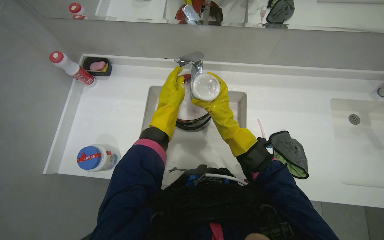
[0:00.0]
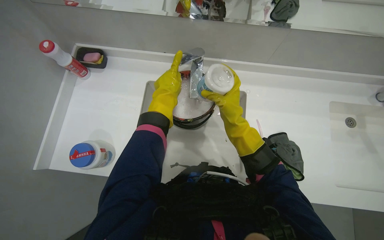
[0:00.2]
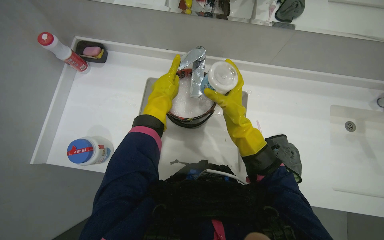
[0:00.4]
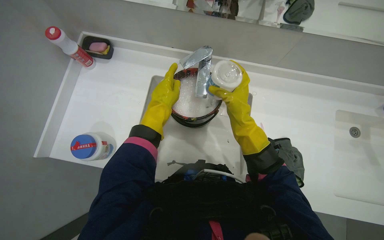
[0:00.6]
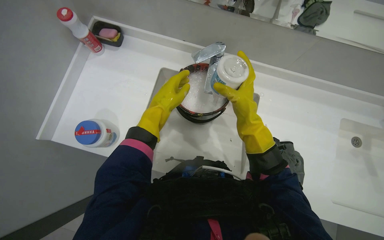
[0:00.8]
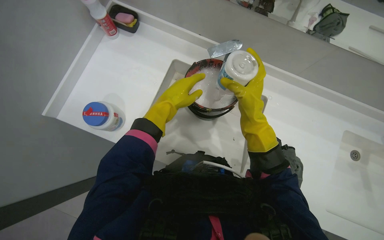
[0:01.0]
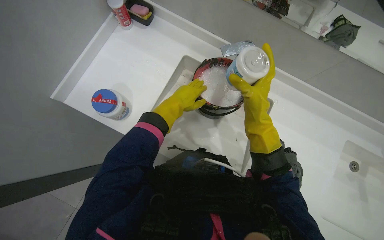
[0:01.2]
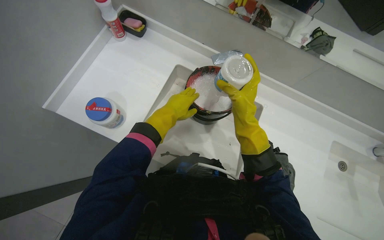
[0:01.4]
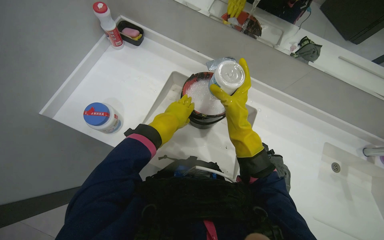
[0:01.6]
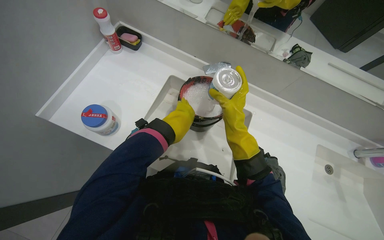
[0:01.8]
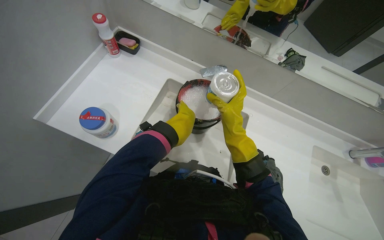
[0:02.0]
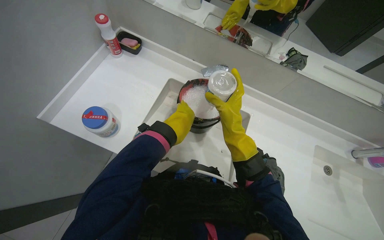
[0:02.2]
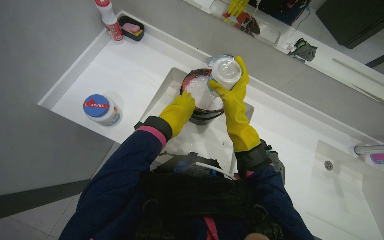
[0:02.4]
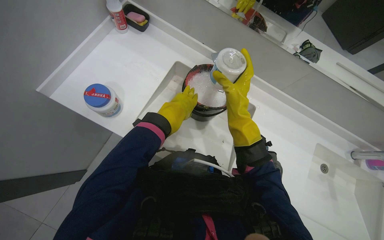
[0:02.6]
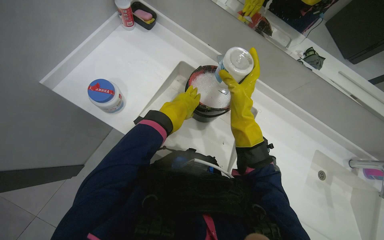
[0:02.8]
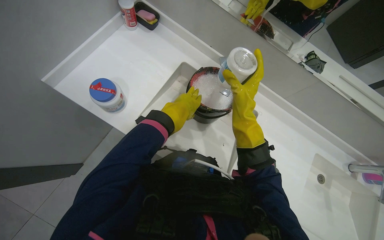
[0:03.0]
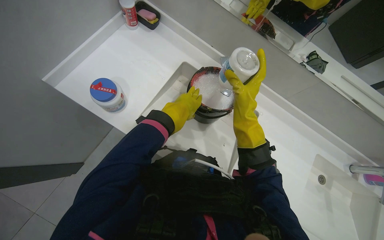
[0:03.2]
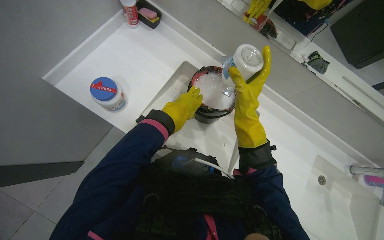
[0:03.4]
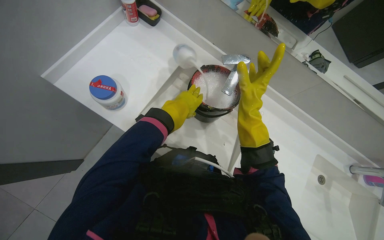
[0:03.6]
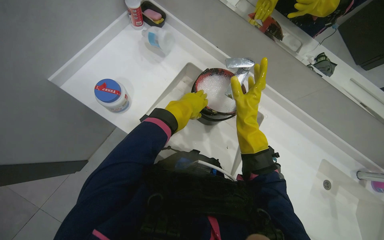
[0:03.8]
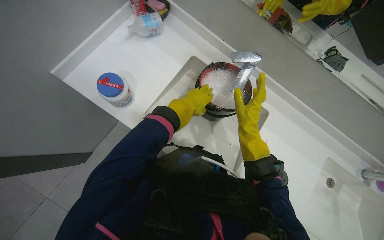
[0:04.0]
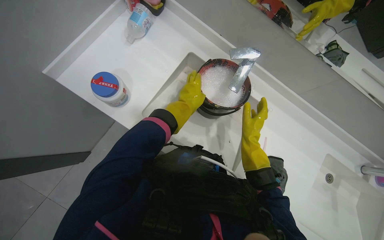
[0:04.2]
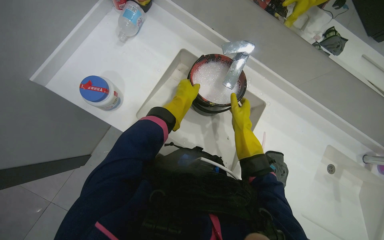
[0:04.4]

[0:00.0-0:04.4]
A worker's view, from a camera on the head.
Job: preparing cleaning supplies.
The whole recording: Preparing cleaning solution in bucket. The worker fills a bucket with water and adds cleaning solution.
0:01.4 to 0:03.0: The left hand reaches some 15 cm farther from the camera, then returns.
0:03.0 to 0:04.4: The right hand shifts roughly 15 cm farther from the camera.

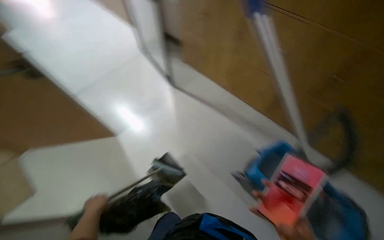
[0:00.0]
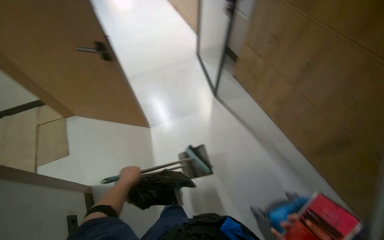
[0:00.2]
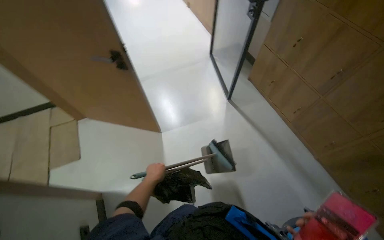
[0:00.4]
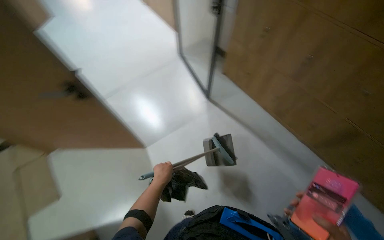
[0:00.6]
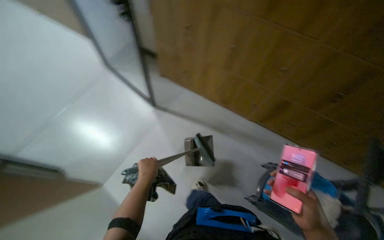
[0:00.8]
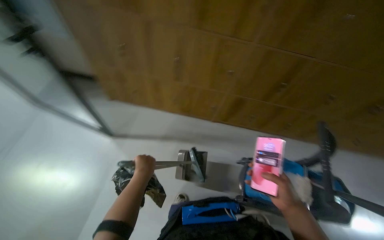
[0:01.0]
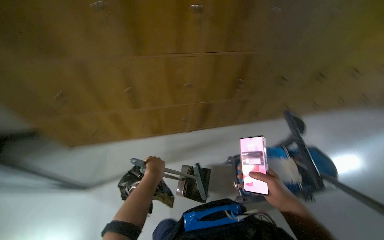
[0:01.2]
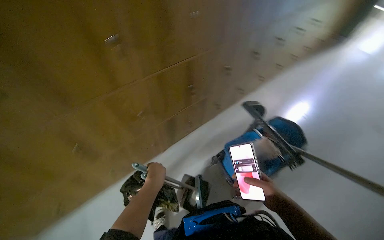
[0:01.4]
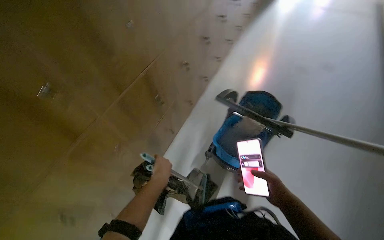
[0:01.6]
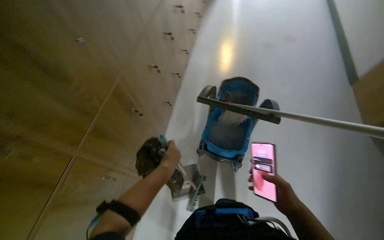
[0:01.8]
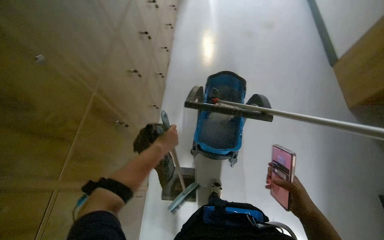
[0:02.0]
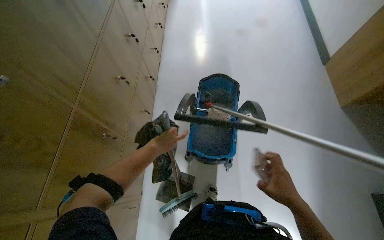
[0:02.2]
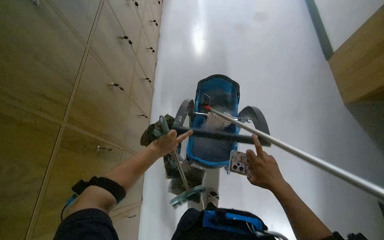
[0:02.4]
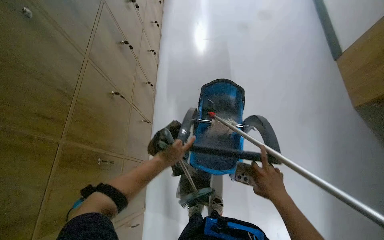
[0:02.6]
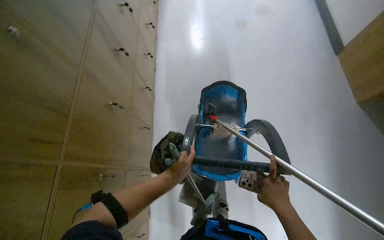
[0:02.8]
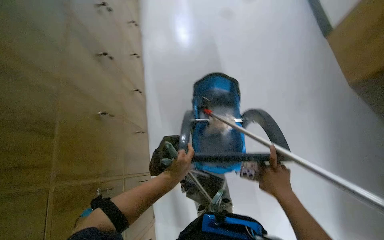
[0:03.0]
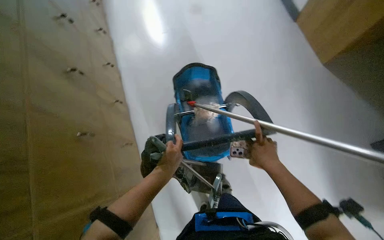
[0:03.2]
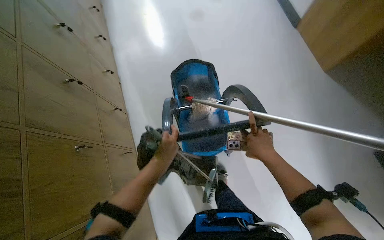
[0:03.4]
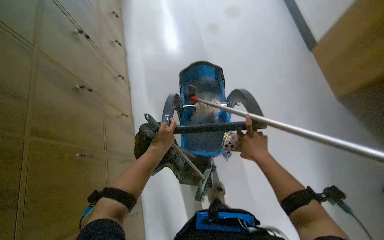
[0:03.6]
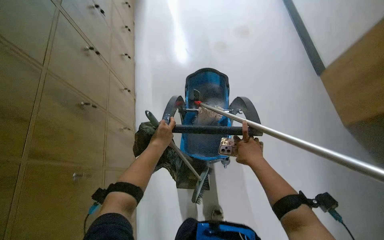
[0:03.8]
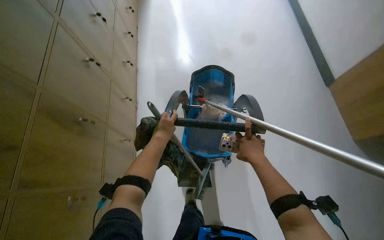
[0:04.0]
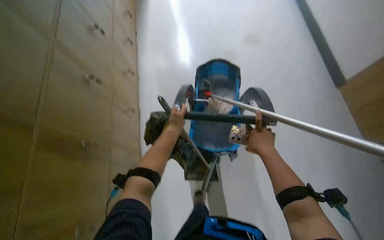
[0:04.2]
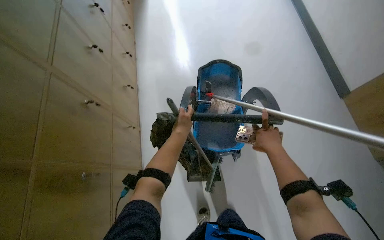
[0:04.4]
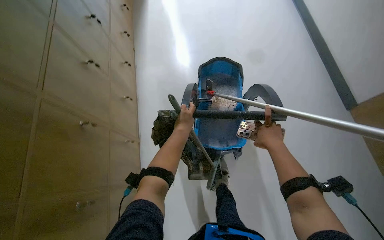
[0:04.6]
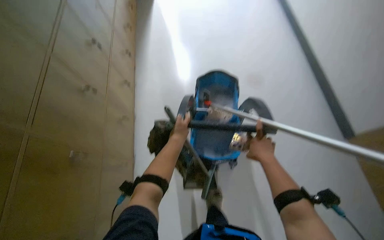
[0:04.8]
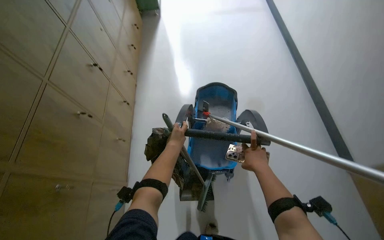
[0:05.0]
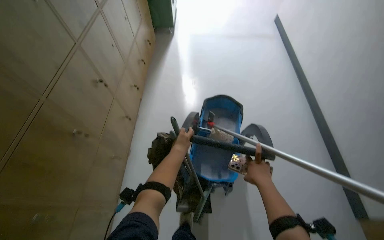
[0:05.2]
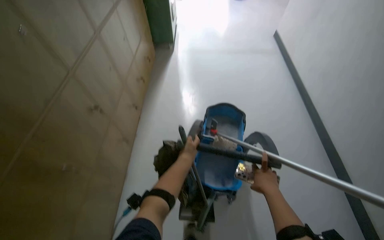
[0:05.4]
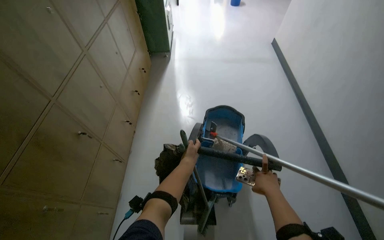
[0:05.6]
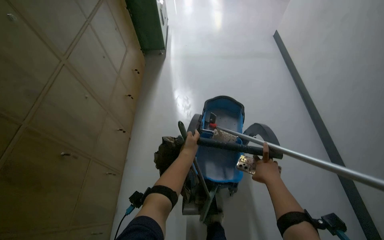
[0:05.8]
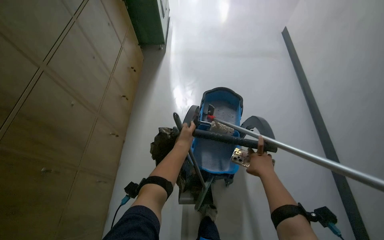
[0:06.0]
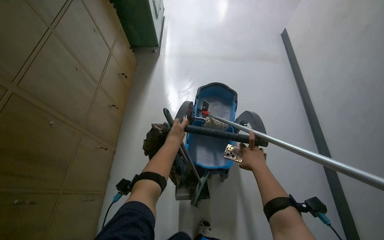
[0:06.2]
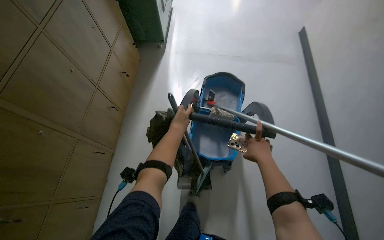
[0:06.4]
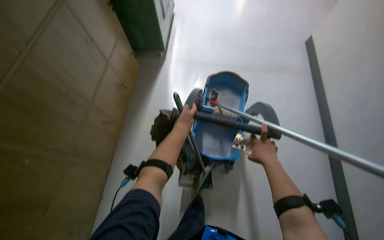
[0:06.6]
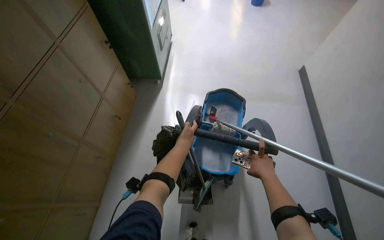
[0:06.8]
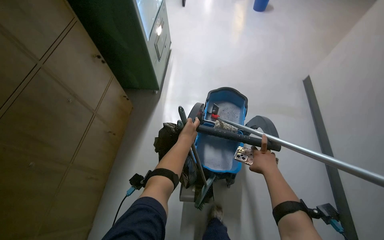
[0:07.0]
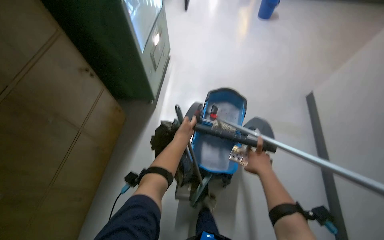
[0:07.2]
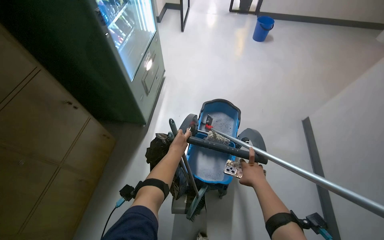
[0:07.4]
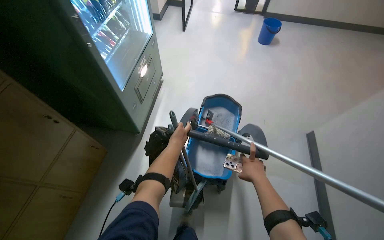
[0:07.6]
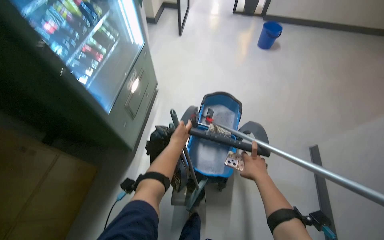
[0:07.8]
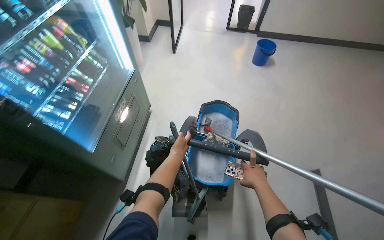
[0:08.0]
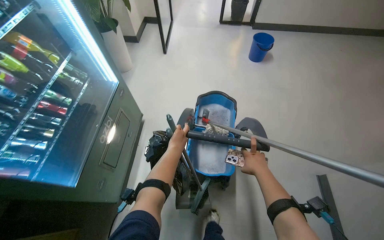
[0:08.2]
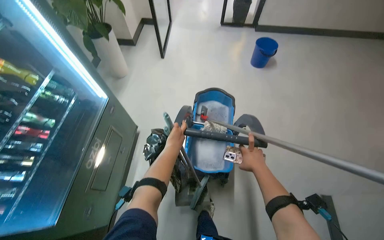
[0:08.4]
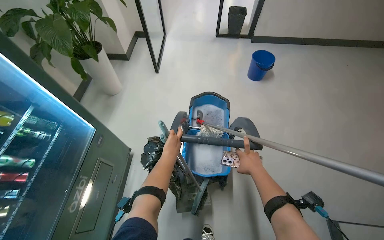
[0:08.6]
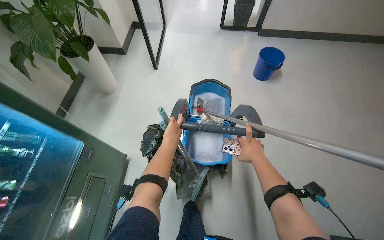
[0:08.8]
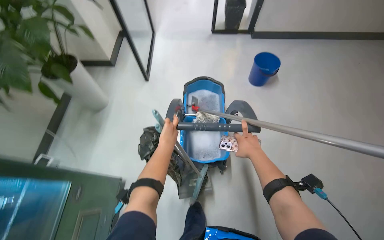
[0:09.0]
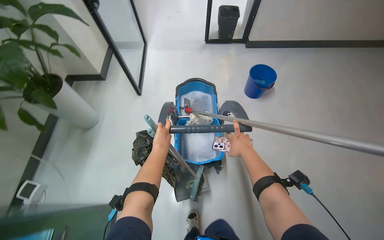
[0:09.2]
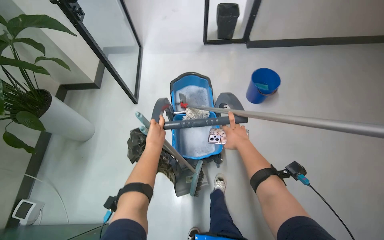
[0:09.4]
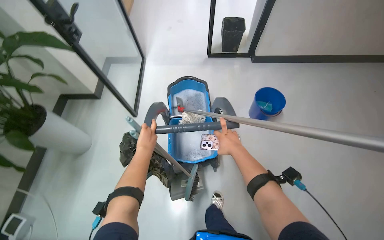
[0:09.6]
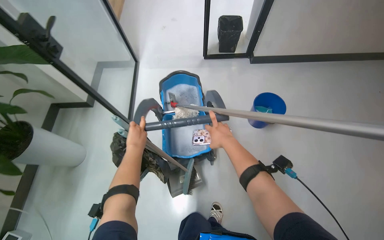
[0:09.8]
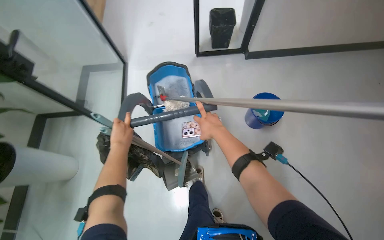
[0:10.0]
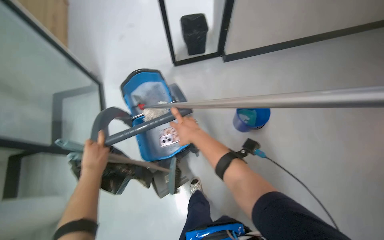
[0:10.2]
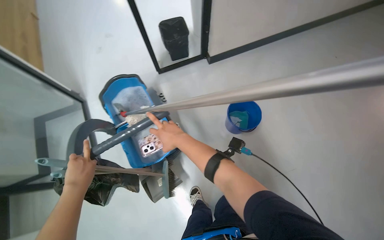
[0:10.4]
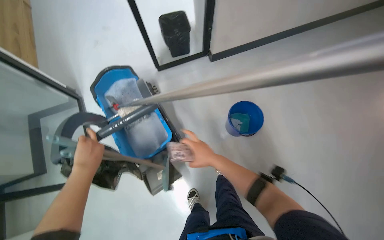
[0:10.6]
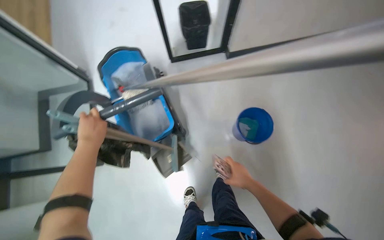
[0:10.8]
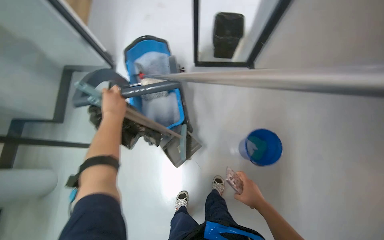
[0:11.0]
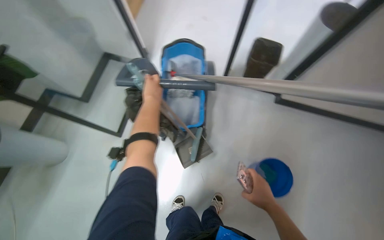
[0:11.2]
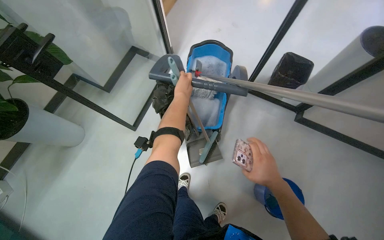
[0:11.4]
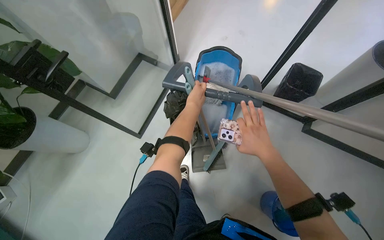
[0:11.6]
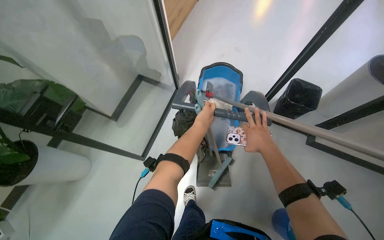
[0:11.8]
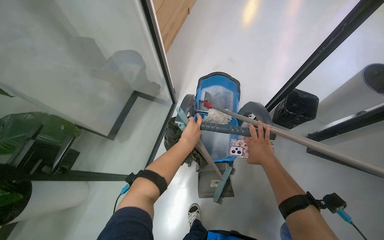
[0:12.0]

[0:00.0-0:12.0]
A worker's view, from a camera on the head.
Job: preparing cleaning supplies.
The whole recording: Transporting cleaning cart. The worker pushes a cleaning cart through the office space.
0:00.0 to 0:01.6: The wearer's head swings about 45 degrees to the right.
0:01.6 to 0:03.0: The wearer moves about 50 cm. The head rotates about 35 degrees to the right.
0:03.0 to 0:04.4: The left hand goes about 10 cm up the picture.
0:06.0 to 0:07.6: The hands are busy where they are.
0:09.0 to 0:10.4: The head travels roughly 80 cm. The head turns to the right by some 20 degrees.

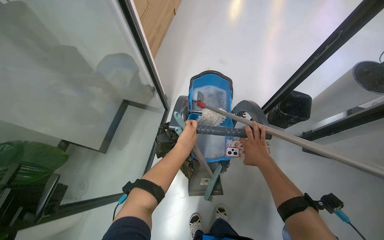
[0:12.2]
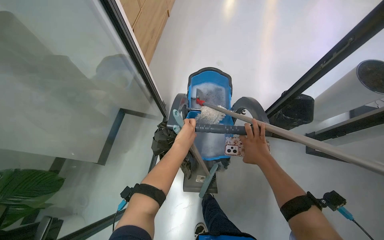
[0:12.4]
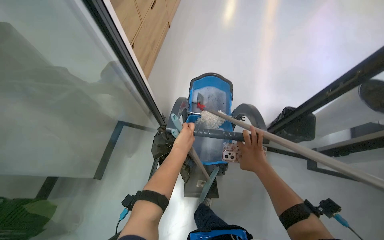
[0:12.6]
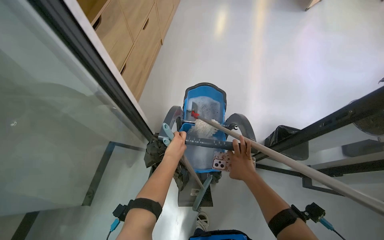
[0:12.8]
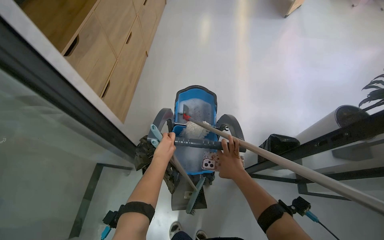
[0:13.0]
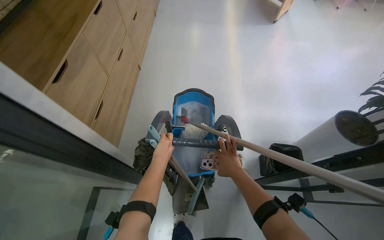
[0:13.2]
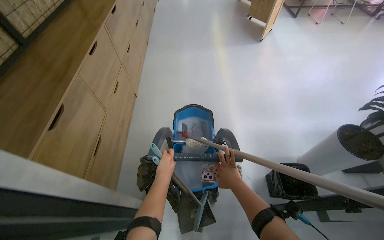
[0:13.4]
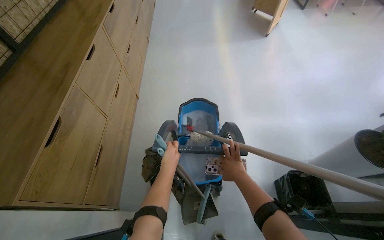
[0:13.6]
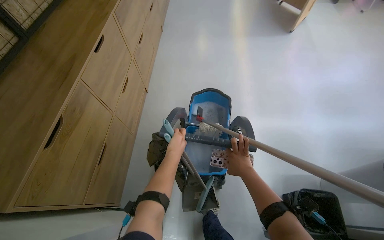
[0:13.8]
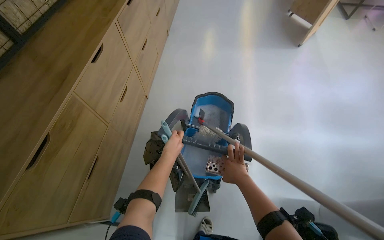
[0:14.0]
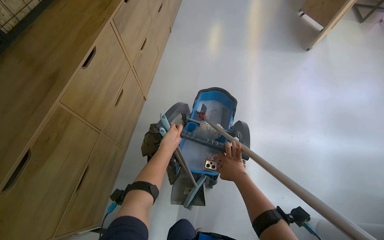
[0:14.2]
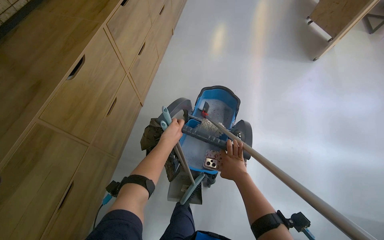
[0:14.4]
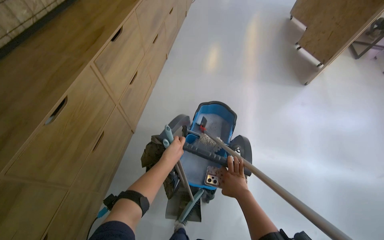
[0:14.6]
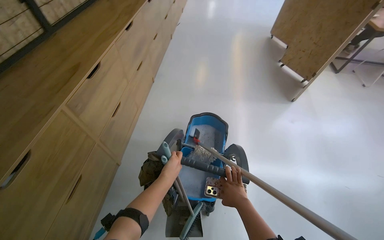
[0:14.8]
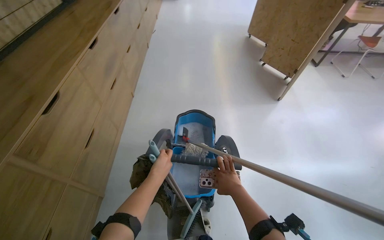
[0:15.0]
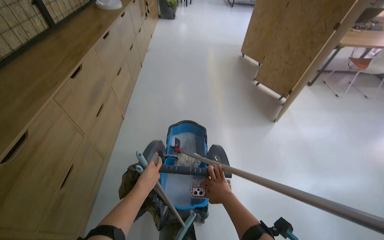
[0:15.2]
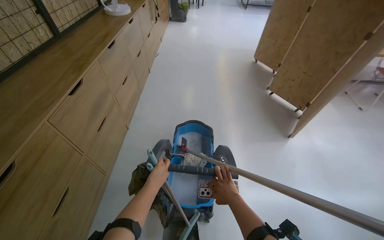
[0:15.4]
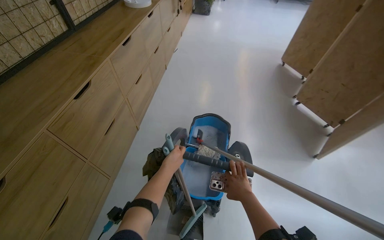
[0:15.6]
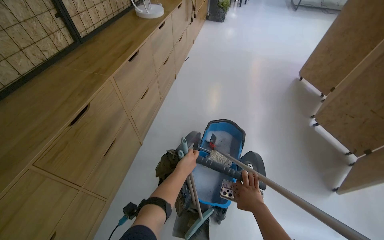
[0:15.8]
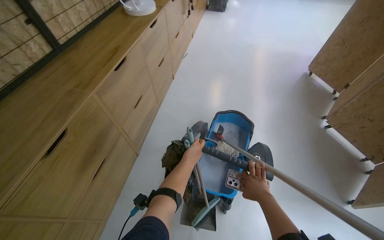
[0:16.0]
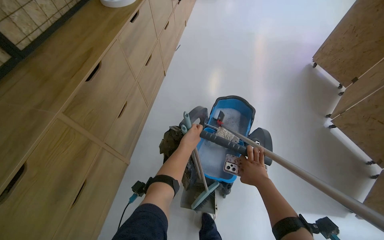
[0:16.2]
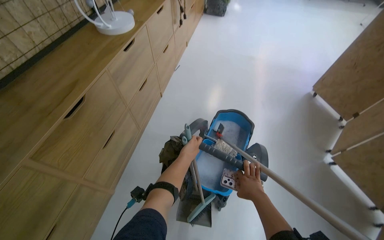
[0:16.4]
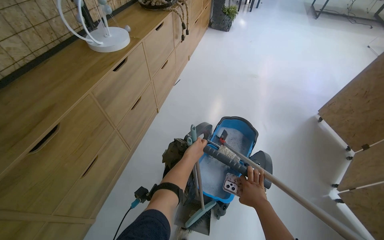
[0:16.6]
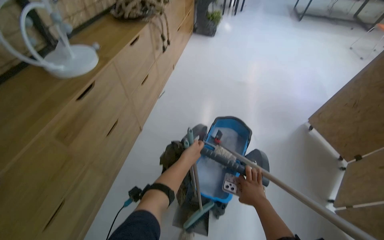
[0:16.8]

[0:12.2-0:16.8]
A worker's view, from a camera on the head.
Job: preparing cleaning supplies.
The whole recording: Transporting cleaning cart. The worker pushes a cleaning cart through the office space.
0:13.8 to 0:15.2: The view tips upward by about 15 degrees.
0:15.2 to 0:16.8: The head travels roughly 1.5 m.
